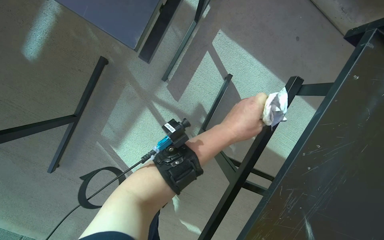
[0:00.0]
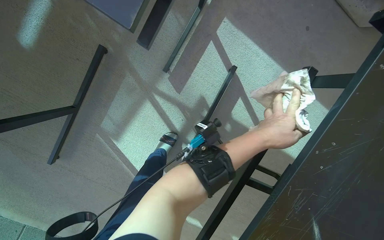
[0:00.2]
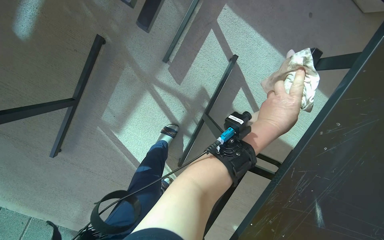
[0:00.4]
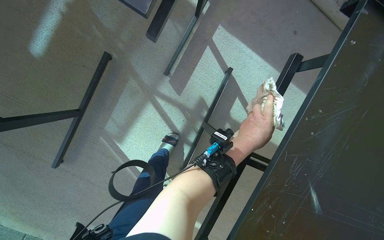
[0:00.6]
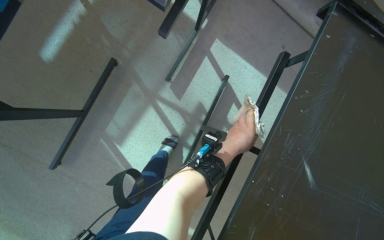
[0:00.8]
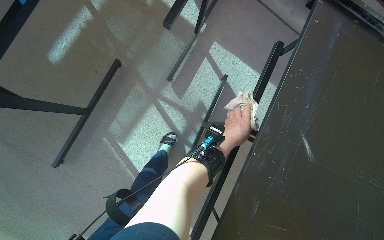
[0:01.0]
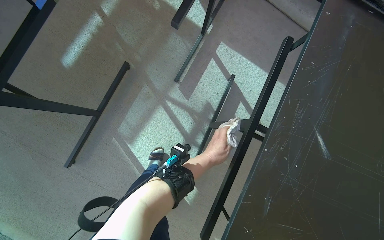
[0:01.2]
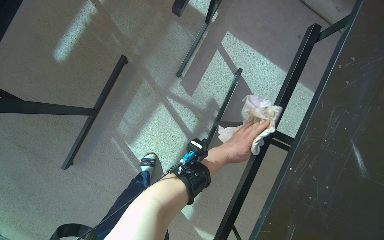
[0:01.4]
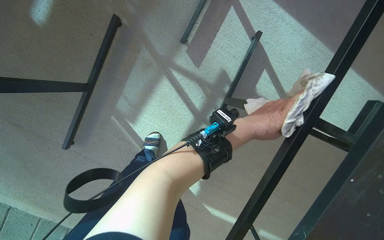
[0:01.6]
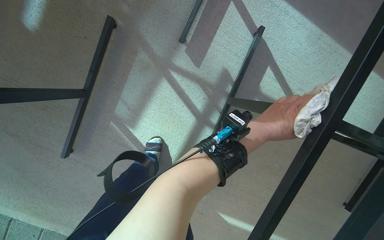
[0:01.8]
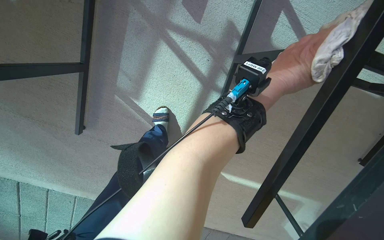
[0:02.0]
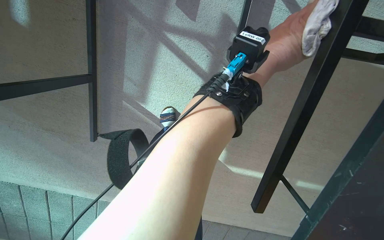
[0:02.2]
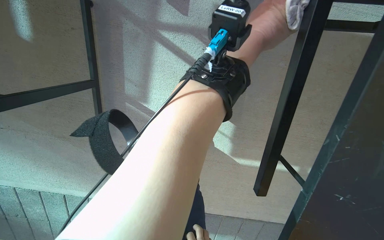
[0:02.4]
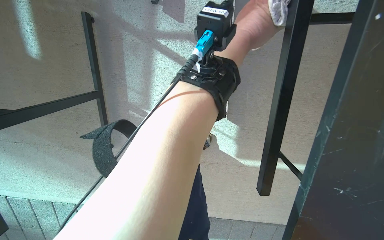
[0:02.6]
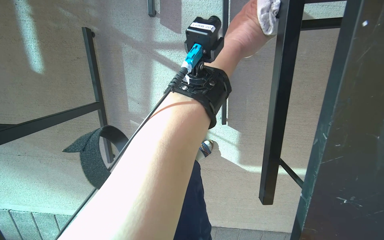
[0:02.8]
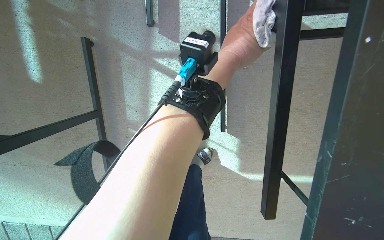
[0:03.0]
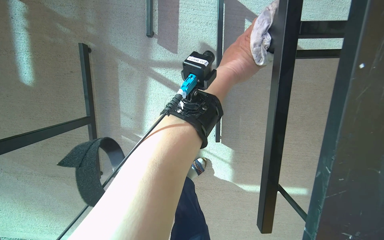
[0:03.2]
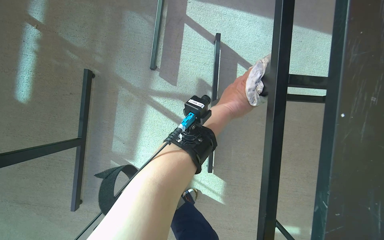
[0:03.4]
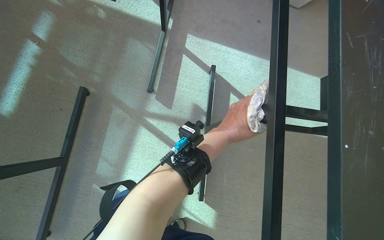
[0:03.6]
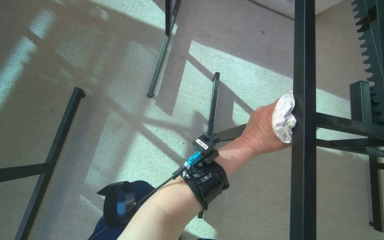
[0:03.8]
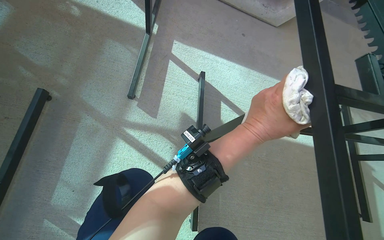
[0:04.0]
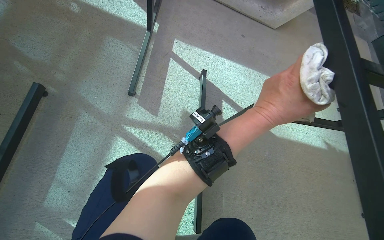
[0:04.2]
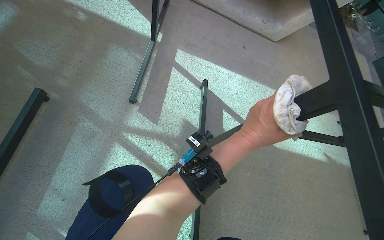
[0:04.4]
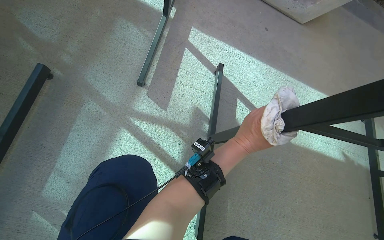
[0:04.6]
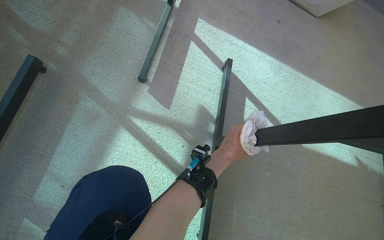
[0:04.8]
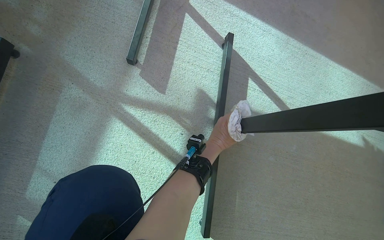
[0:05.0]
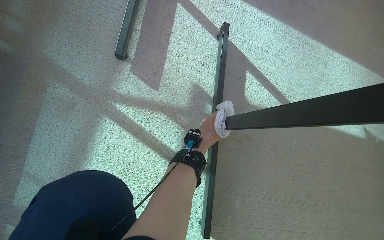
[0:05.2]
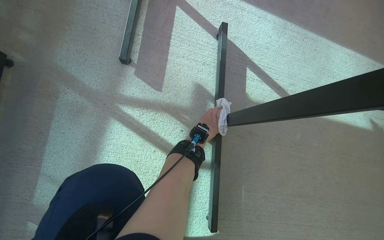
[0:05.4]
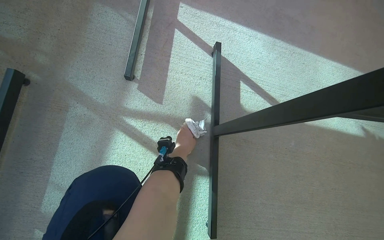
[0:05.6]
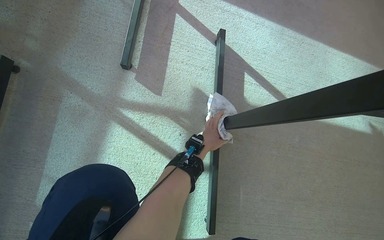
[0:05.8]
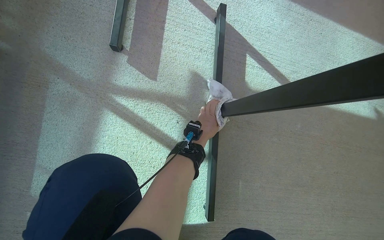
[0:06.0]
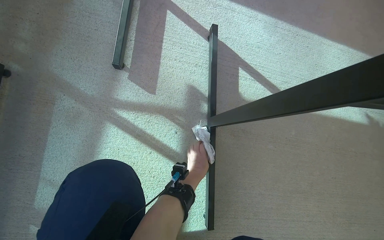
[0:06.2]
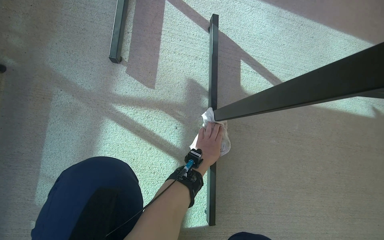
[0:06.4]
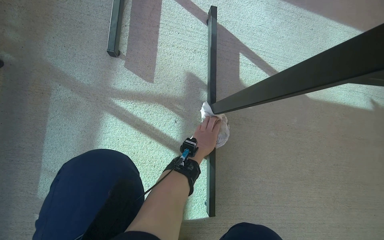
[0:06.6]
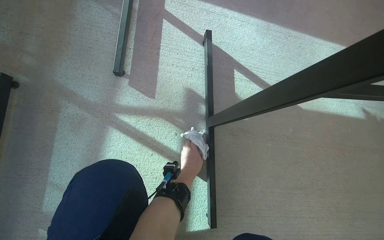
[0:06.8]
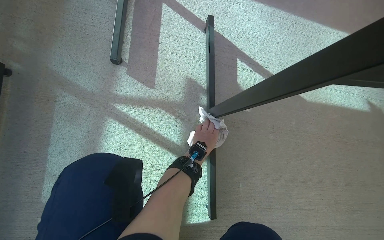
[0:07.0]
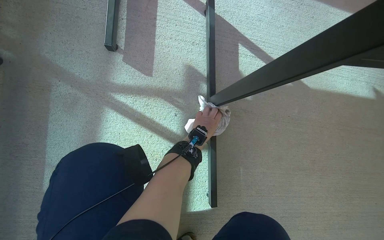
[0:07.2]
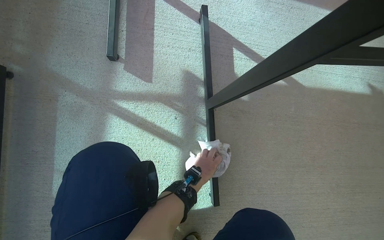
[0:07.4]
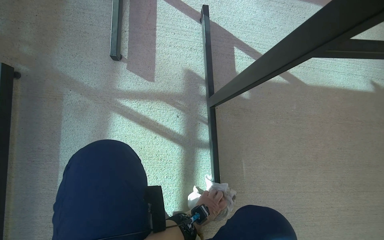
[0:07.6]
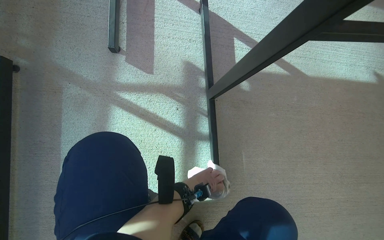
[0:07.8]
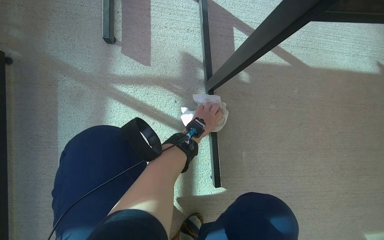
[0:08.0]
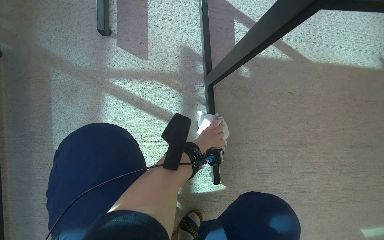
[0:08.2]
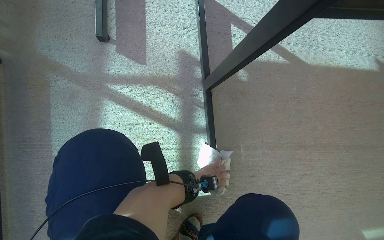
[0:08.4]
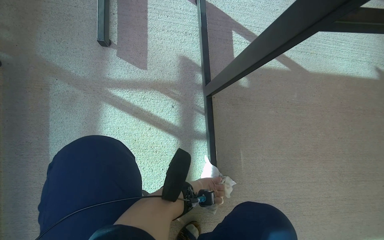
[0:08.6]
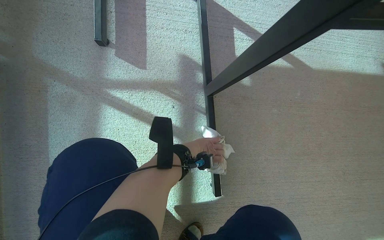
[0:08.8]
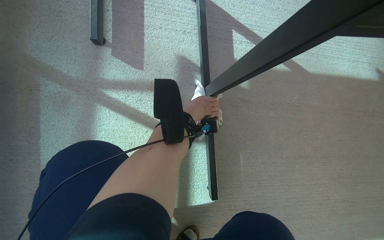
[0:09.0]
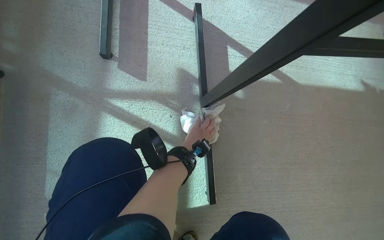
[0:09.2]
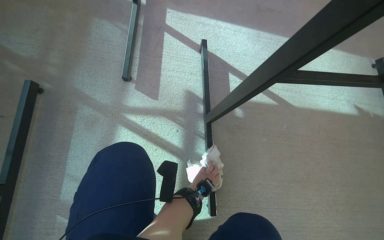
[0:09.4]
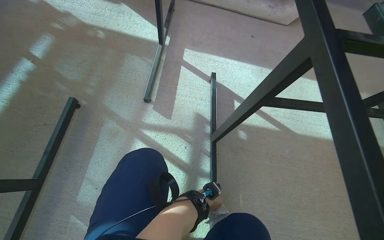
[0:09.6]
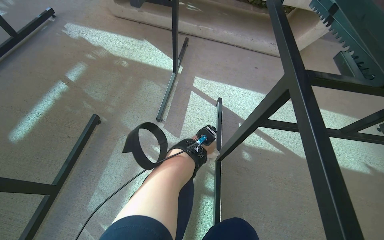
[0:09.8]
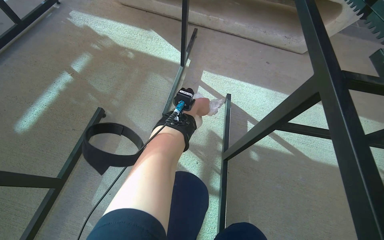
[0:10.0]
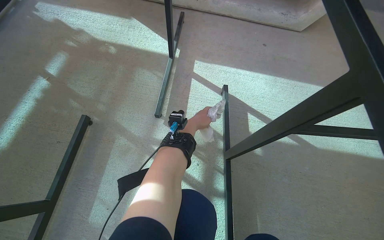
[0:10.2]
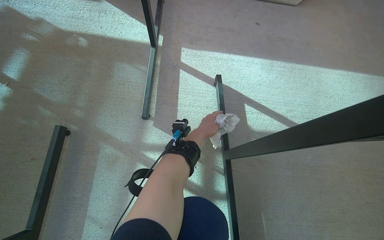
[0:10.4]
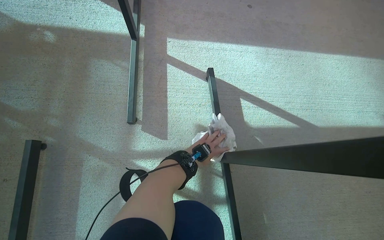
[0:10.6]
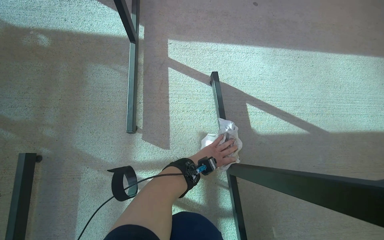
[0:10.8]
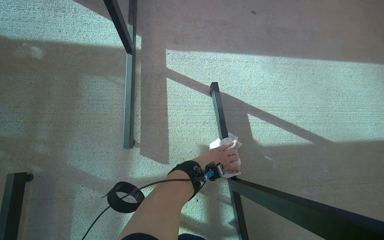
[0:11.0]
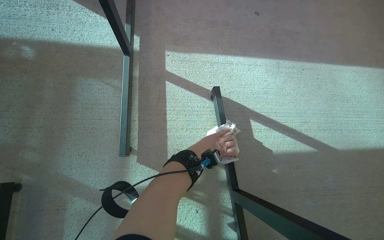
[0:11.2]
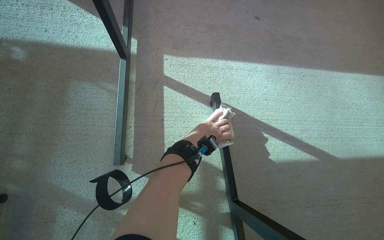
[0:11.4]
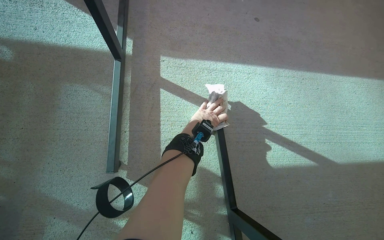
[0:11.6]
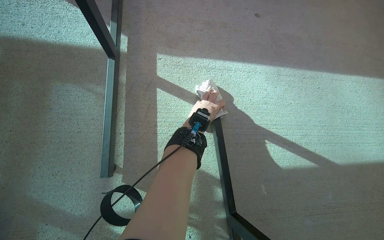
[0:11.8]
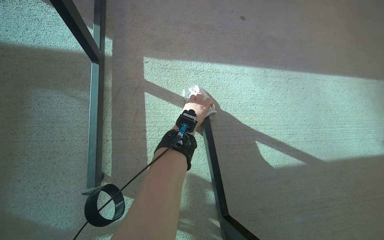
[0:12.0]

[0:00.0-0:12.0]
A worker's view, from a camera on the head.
Job: wiping surfaces.
The whole recording: Wiping outdoor tables. The worker wipes the underside of an outdoor table and a detached table bar with a cloth.
0:03.0 to 0:04.4: The camera sweeps to the right, by approximately 15 degrees. The camera pitches upward, by about 35 degrees.
0:04.4 to 0:06.0: The wearer looks roughly 15 degrees further downward. The left hand heads farther from the camera and to the left, covering approximately 35 cm.
0:06.0 to 0:07.6: The left hand heads down the picture, covering about 30 cm.
0:09.0 to 0:10.4: The wearer looks approximately 15 degrees further upward.

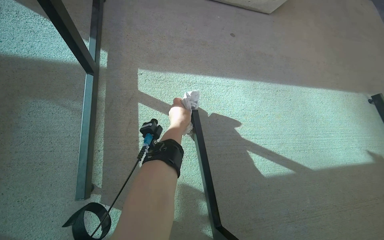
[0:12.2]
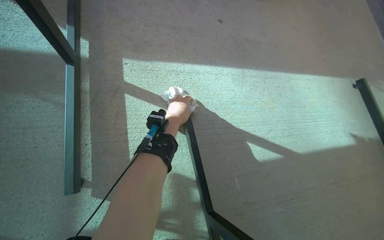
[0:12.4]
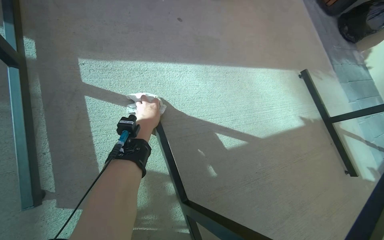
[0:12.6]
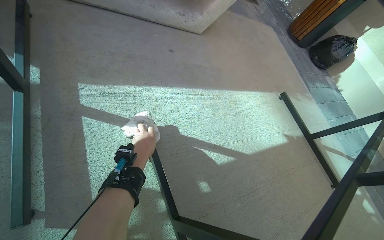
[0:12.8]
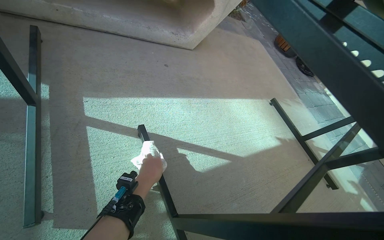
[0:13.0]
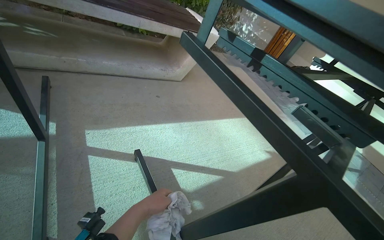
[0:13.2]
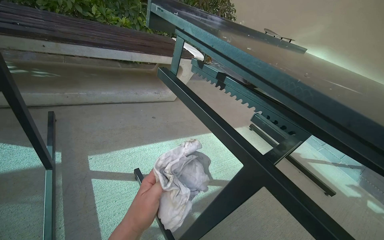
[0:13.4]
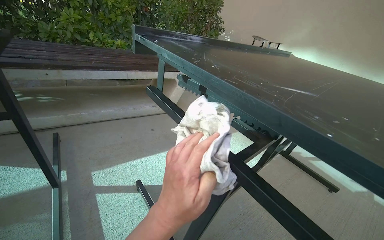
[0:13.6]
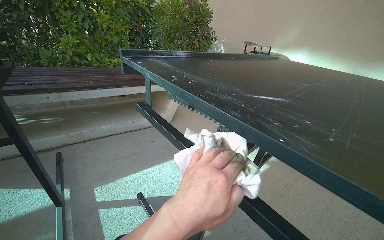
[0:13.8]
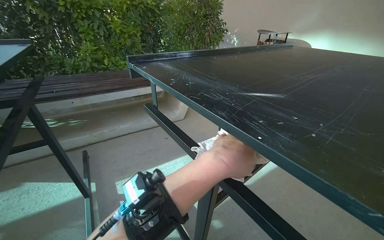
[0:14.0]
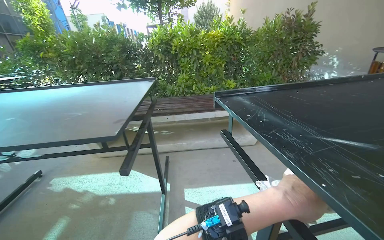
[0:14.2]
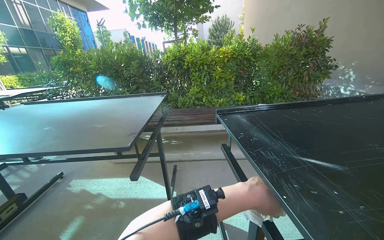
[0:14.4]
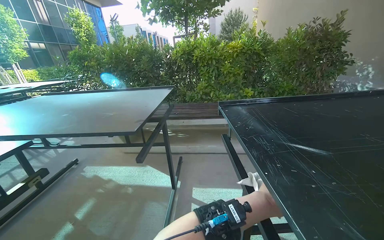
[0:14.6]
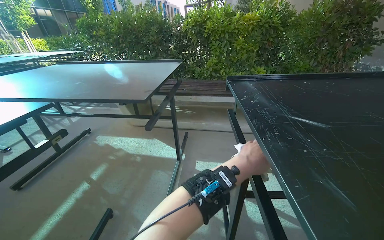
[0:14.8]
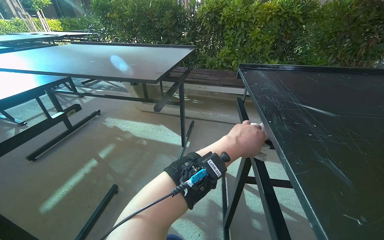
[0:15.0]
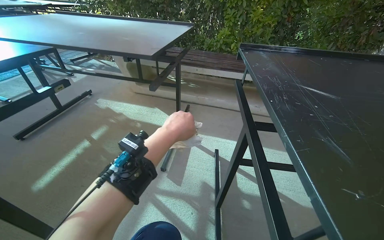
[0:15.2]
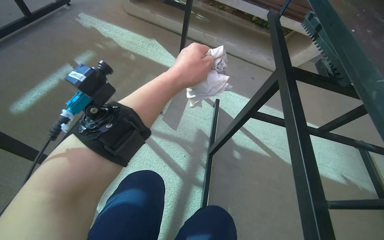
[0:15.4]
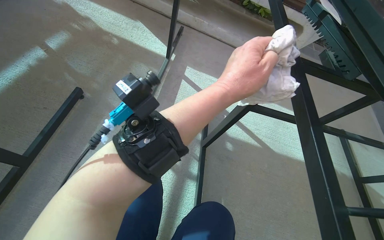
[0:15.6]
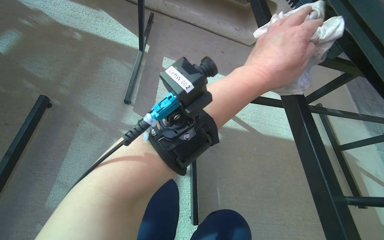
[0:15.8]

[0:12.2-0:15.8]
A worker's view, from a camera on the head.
Job: wiping surfaces.
The whole recording: Wiping outdoor tables. The worker wipes the underside of an outdoor table and a detached table bar with a cloth.
0:14.0 to 0:15.8: The head rotates some 45 degrees to the left. The camera pitches downward, by some 30 degrees.

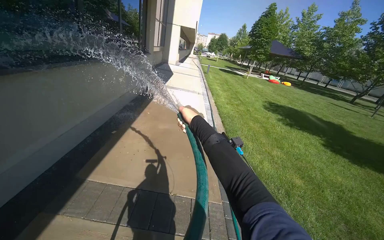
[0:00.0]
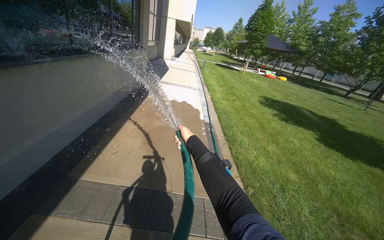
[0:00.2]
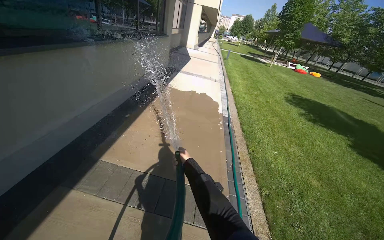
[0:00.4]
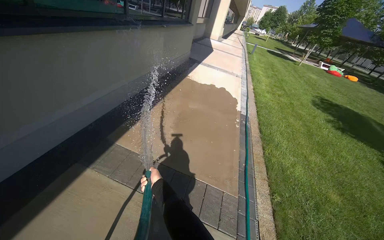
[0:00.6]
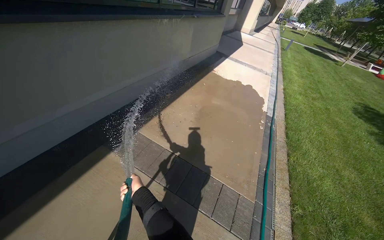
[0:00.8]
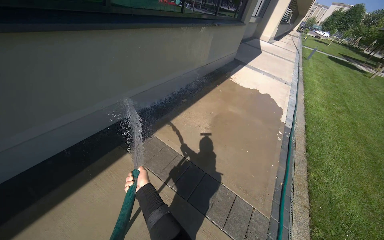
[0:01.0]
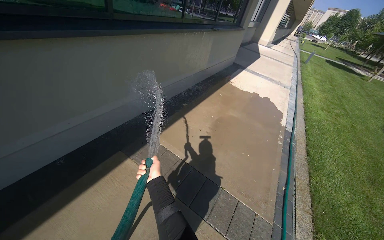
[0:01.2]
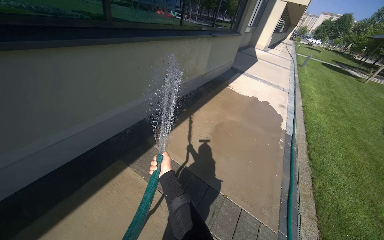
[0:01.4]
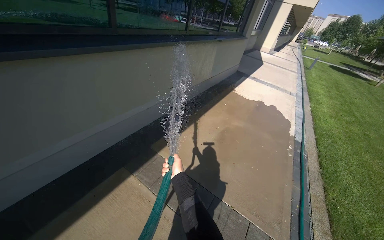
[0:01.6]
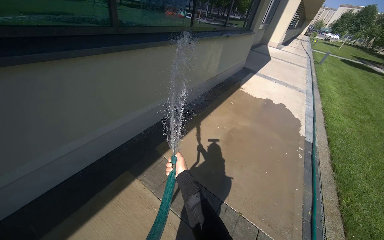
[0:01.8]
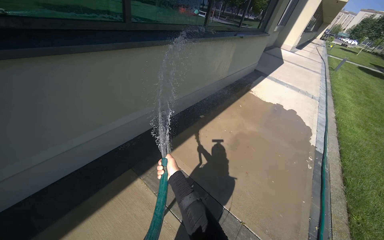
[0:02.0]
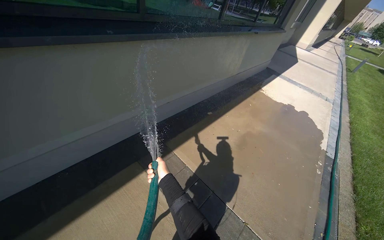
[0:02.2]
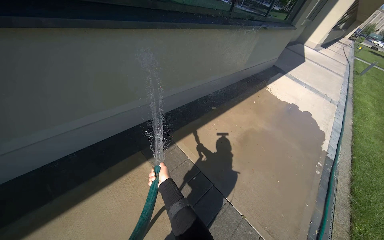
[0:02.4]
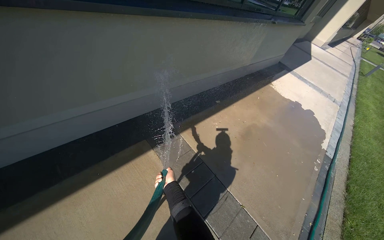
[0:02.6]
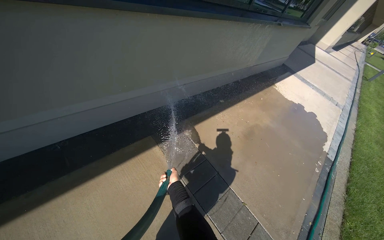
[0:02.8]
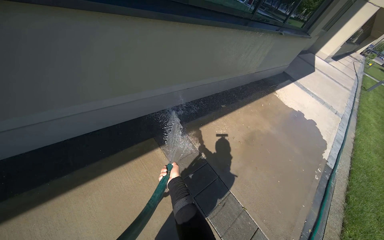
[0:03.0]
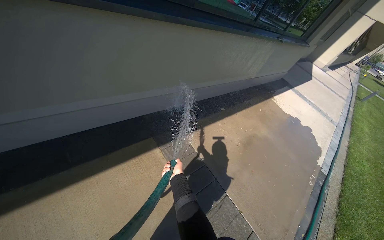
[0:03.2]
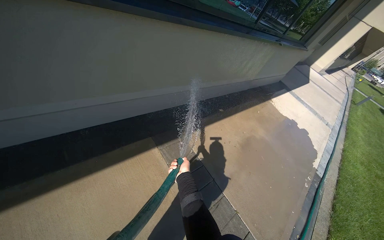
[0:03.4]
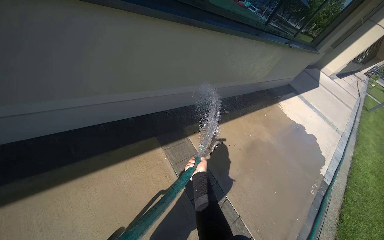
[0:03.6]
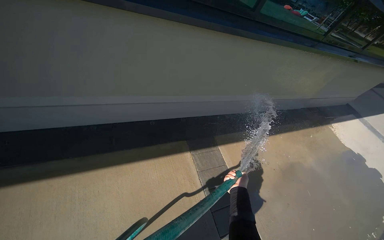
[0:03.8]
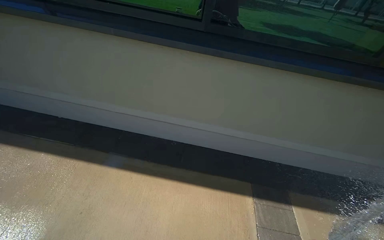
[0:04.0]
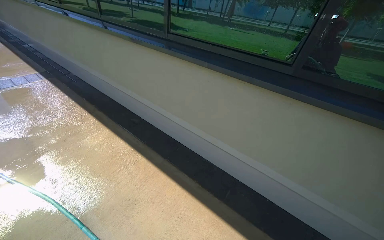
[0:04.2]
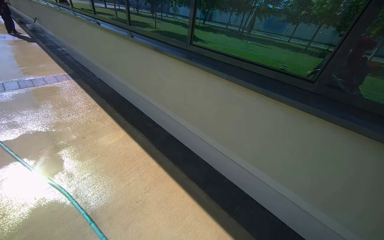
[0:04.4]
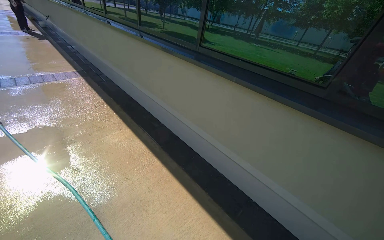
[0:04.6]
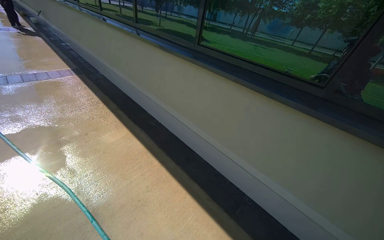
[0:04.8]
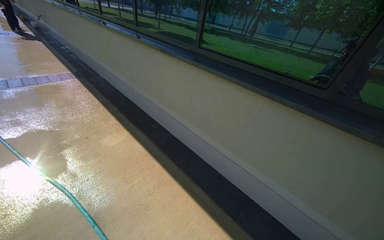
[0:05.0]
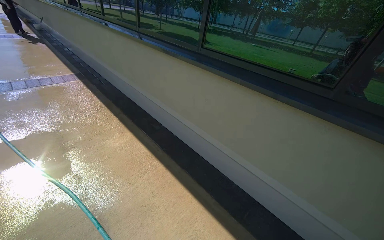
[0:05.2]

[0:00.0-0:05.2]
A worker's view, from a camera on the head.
Job: sweeping floor.
The whole recording: Rinsing concrete ground. The worker sprays water from a hose onto the concrete ground.
0:00.0 to 0:01.8: The head turns to the left by approximately 30 degrees.
0:03.4 to 0:05.2: The wearer's head swings some 50 degrees to the left. The camera pitches upward, by roughly 15 degrees.
